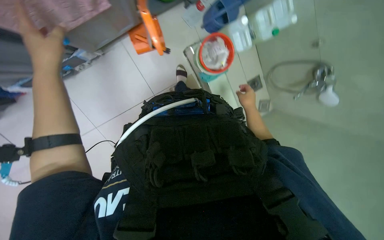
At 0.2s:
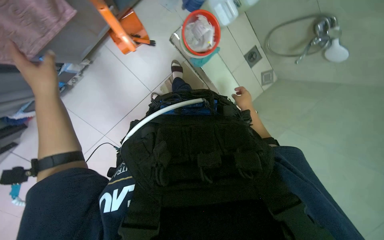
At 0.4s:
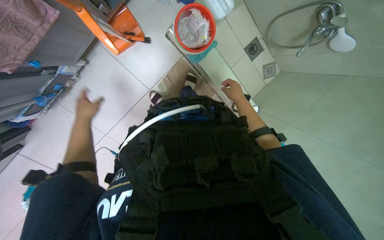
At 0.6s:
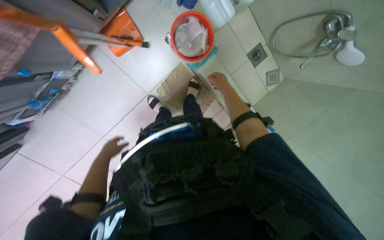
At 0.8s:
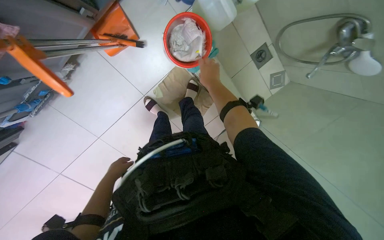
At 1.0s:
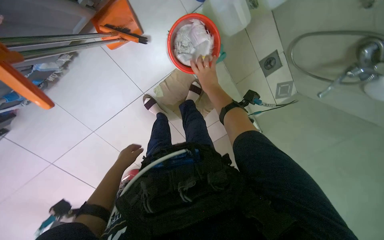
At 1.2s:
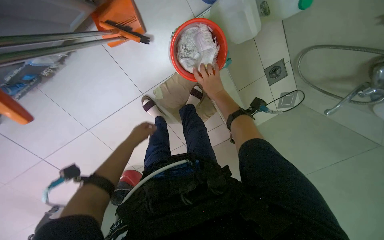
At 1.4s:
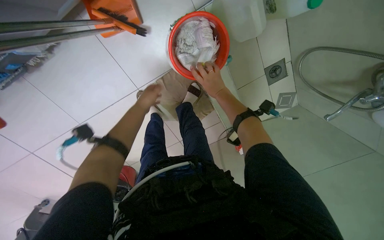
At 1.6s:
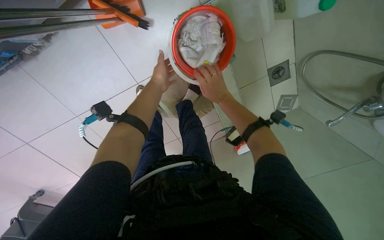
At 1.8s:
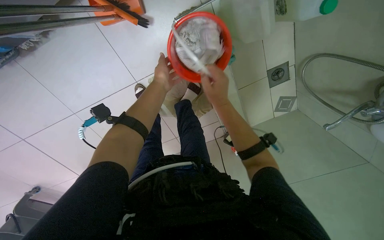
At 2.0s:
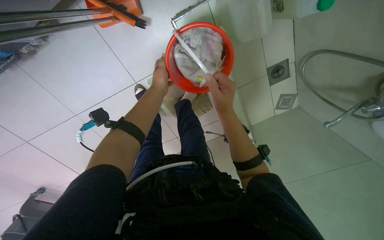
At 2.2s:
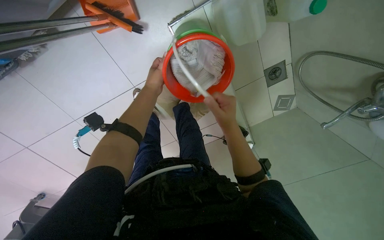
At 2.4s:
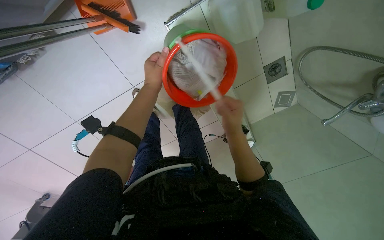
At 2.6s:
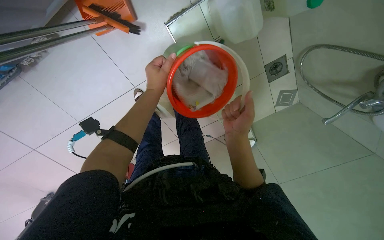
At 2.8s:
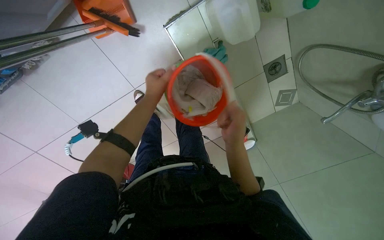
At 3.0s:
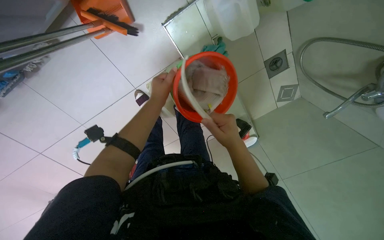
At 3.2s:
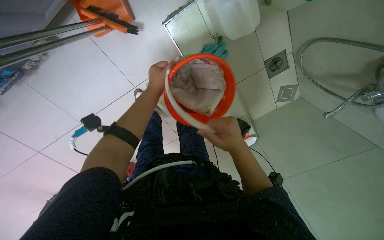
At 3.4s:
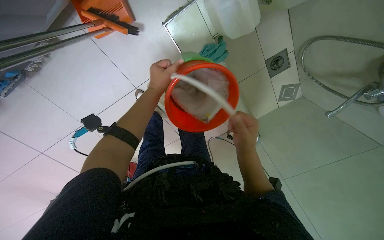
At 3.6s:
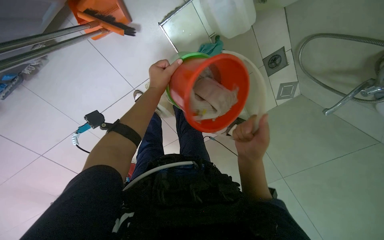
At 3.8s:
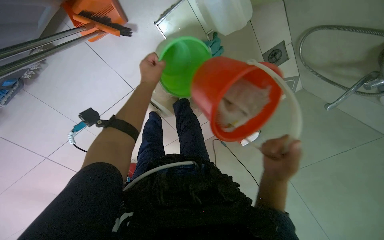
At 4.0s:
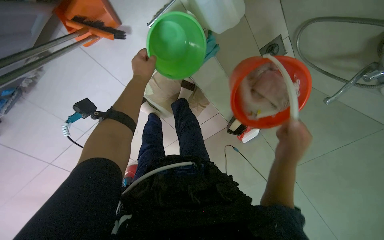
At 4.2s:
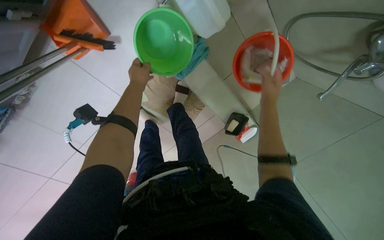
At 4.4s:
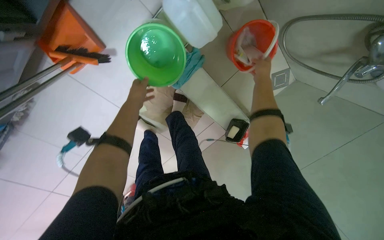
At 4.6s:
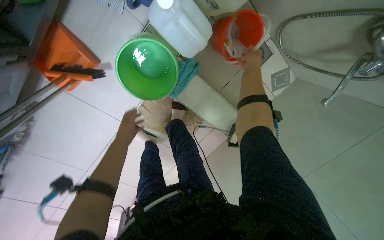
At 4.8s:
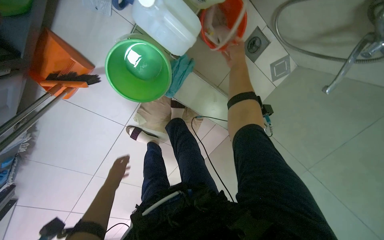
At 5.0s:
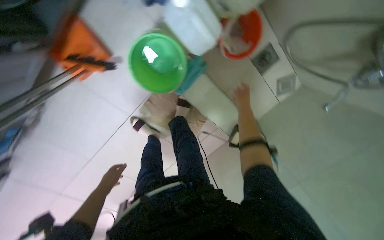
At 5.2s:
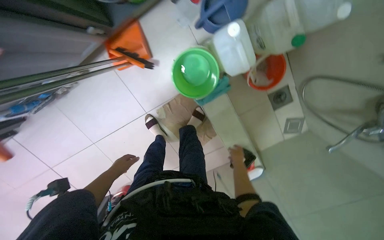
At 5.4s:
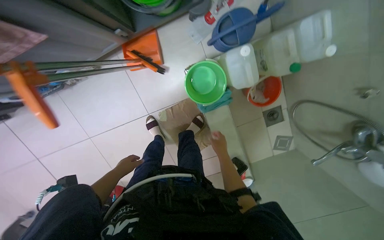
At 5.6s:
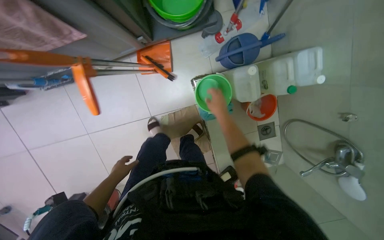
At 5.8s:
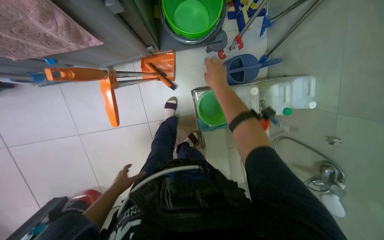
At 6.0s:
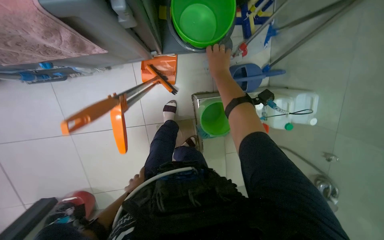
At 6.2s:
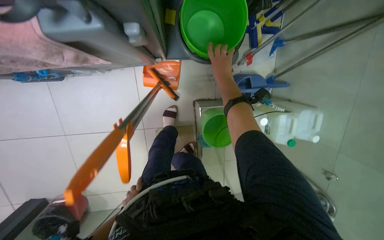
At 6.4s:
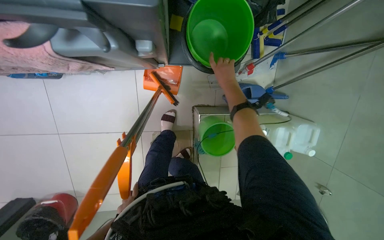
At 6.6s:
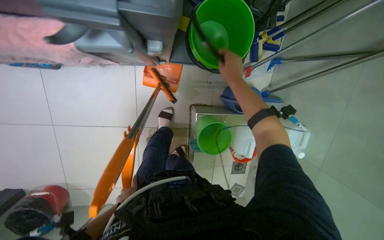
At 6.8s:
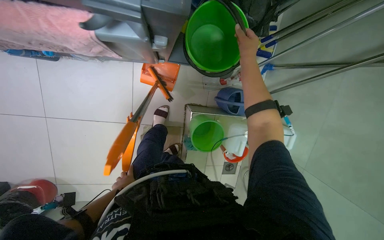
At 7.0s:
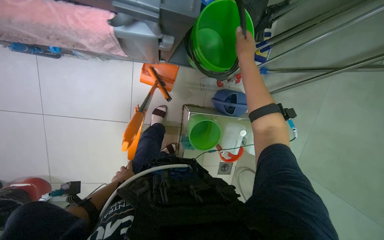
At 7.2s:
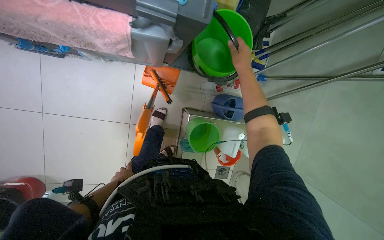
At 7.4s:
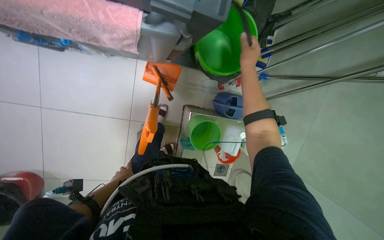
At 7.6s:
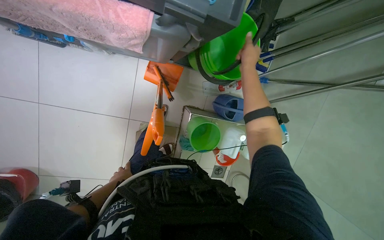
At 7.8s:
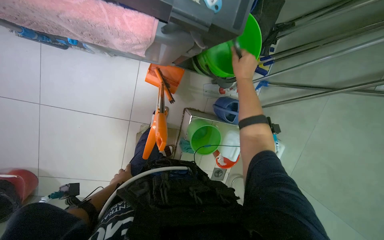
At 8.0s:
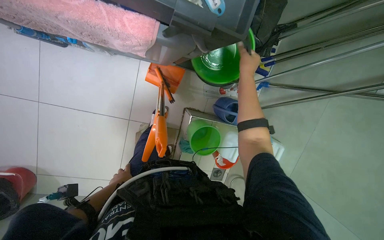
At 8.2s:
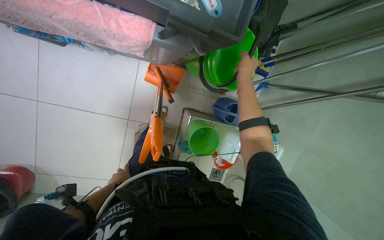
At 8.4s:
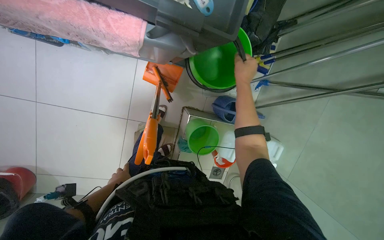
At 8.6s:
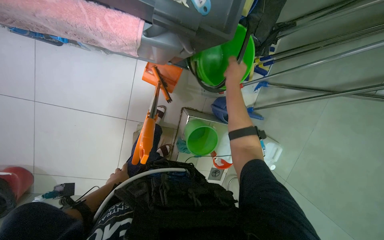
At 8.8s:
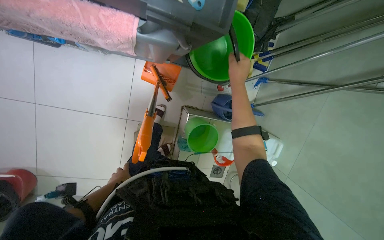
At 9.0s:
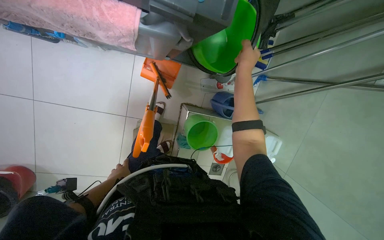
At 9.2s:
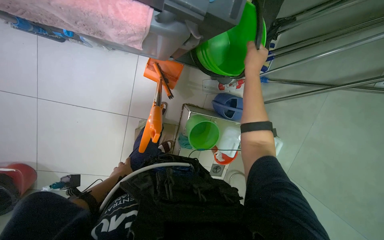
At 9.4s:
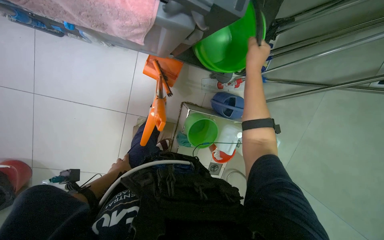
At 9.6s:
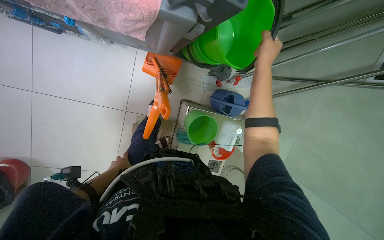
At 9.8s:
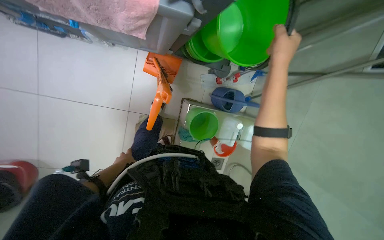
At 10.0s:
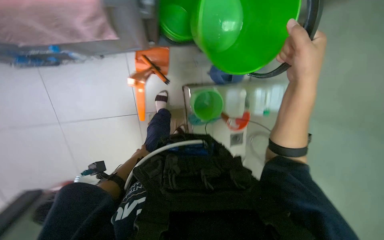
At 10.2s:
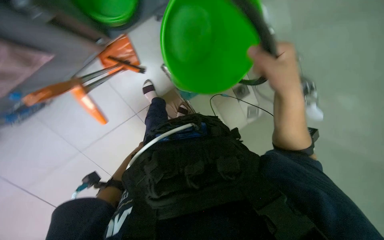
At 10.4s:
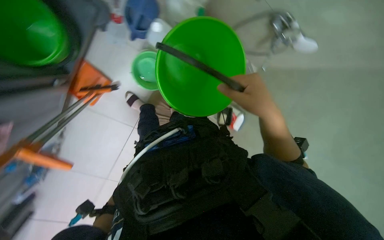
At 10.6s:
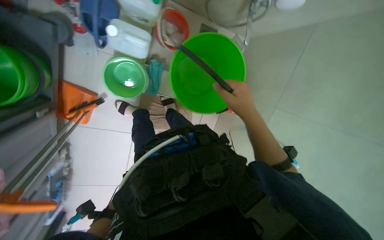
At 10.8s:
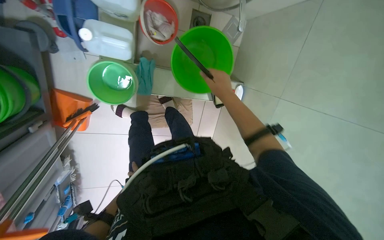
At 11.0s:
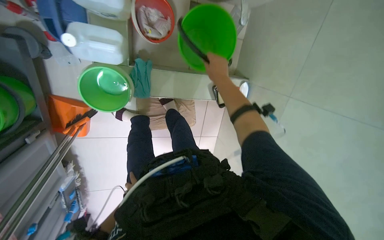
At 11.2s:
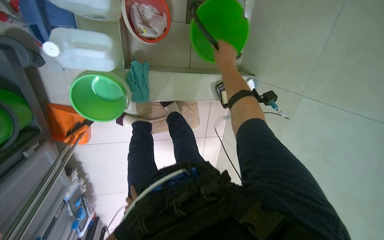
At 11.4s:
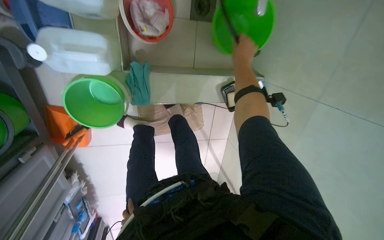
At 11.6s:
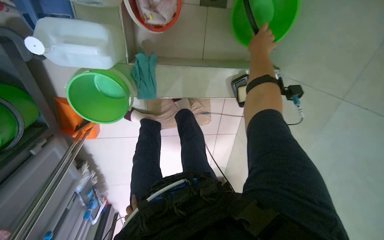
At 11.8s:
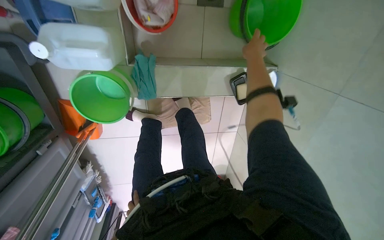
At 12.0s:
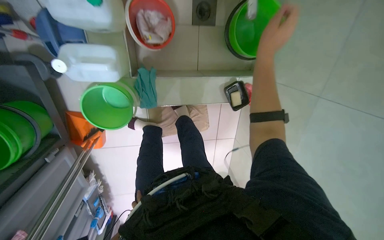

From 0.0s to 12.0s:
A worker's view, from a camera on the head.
Job: preparing cleaning supplies.
The whole recording: Preparing cleaning supplies. The worker changes mop pads, wrings cloths, and prepares a bucket with clean water.
From 0.0s to 1.6s: The head travels roughly 50 cm. The camera pitches downward, by about 15 degrees.
From 1.6s to 3.0s: The right hand heads nearer to the camera and down the picture, covering approximately 20 cm.
From 3.0s to 4.4s: The right hand travels up the picture, to the right and farther from the camera by approximately 40 cm.
From 4.4s to 6.0s: The camera travels approximately 40 cm. The view tilts roughly 20 degrees upward. The scene turns roughly 35 degrees clockwise in the picture.
From 6.0s to 7.6s: The left hand goes roughly 10 cm nearer to the camera and up the picture.
From 7.6s to 9.0s: The hands stay close to where they were, moving slightly.
From 9.0s to 10.4s: The scene turns some 35 degrees counterclockwise in the picture.
From 10.4s to 12.0s: The wearer looks some 15 degrees further downward. The scene turns approximately 25 degrees counterclockwise in the picture.

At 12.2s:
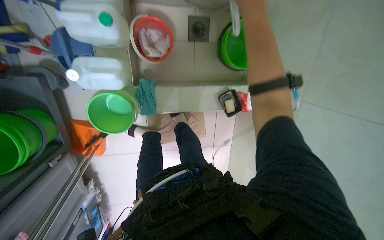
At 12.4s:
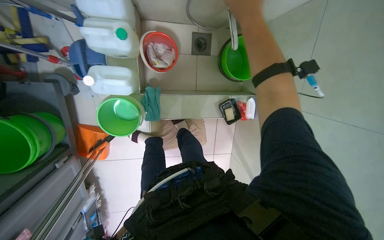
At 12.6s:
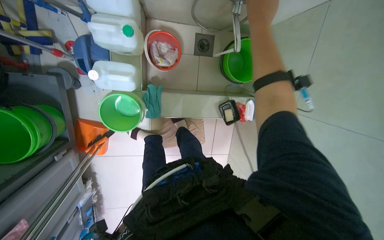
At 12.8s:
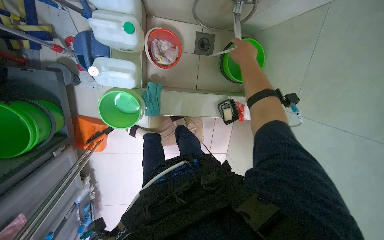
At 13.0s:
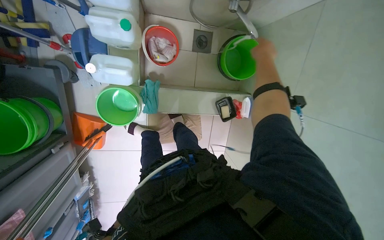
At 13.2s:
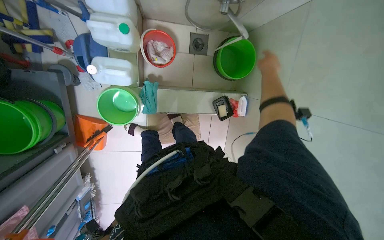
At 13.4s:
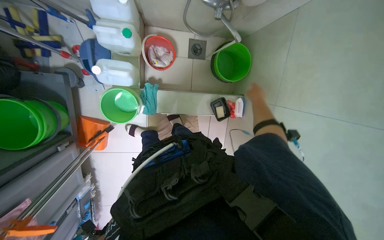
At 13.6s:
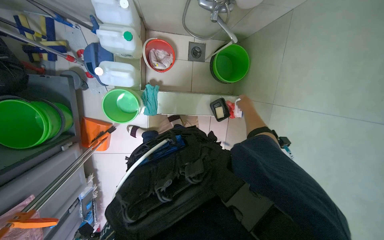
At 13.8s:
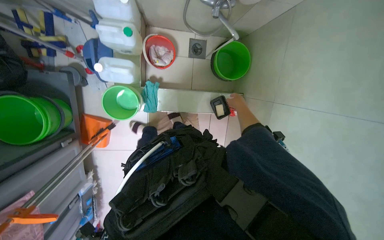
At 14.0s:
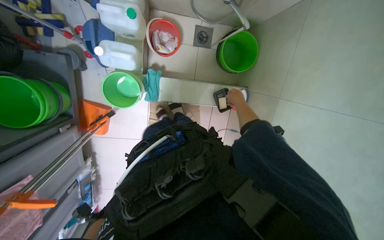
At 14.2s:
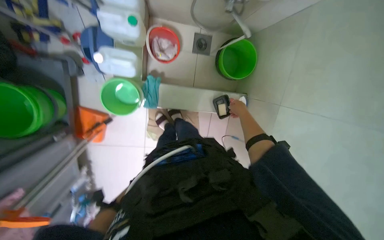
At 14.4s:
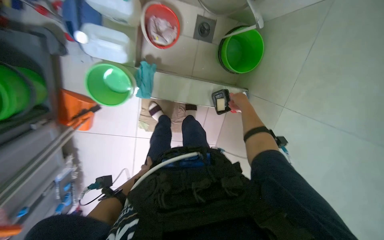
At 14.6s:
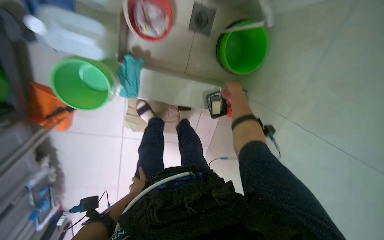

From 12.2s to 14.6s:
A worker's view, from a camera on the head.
Job: preparing cleaning supplies.
The whole recording: Preparing cleaning supplies. The worker changes mop pads, wrings cloths, and prepares a bucket with clean water.
From 12.2s to 13.4s: The right hand is displaced down the picture, to the right and farther from the camera by approximately 30 cm.

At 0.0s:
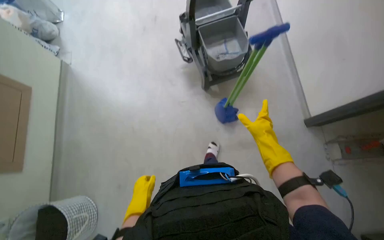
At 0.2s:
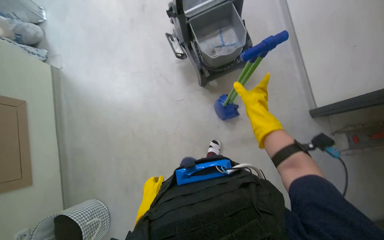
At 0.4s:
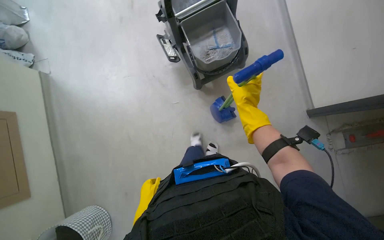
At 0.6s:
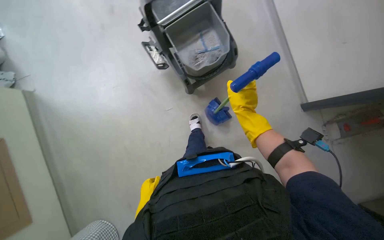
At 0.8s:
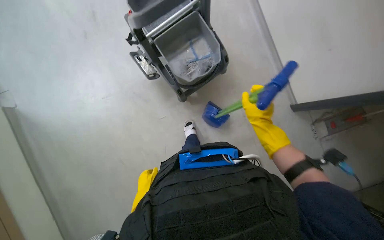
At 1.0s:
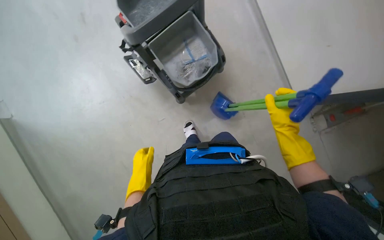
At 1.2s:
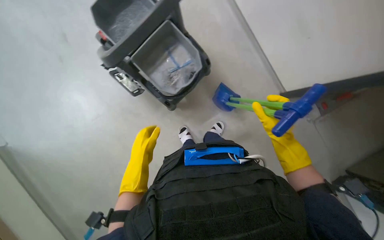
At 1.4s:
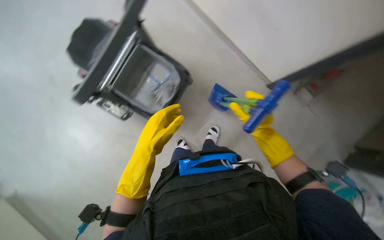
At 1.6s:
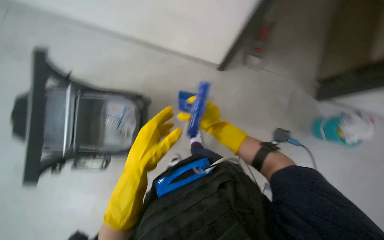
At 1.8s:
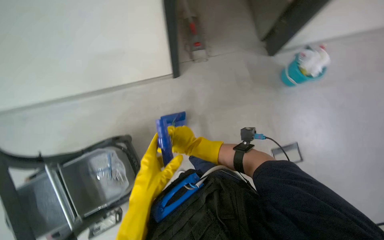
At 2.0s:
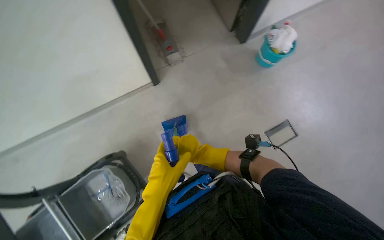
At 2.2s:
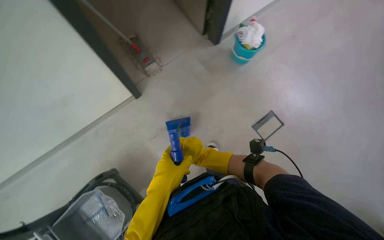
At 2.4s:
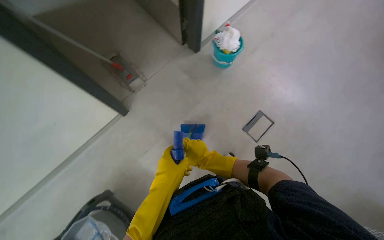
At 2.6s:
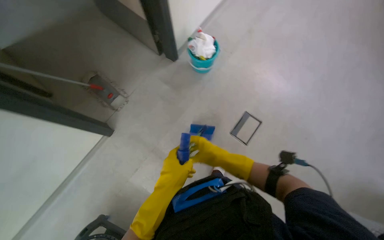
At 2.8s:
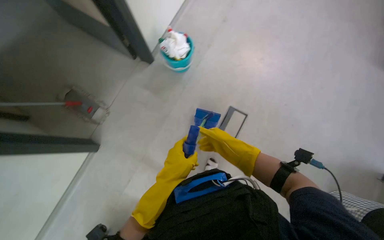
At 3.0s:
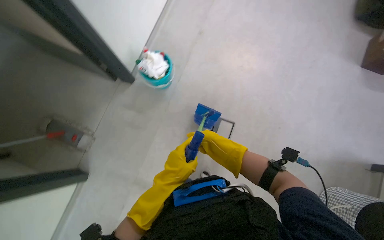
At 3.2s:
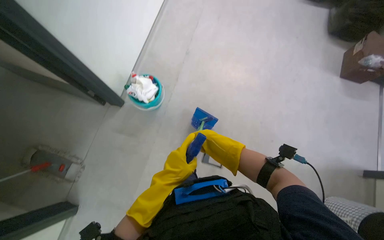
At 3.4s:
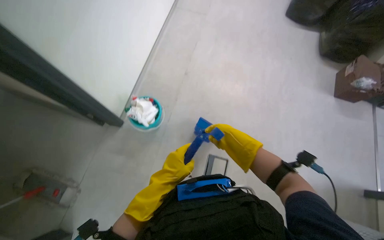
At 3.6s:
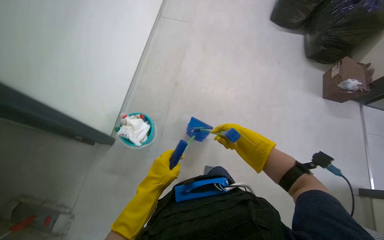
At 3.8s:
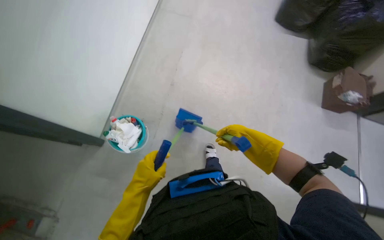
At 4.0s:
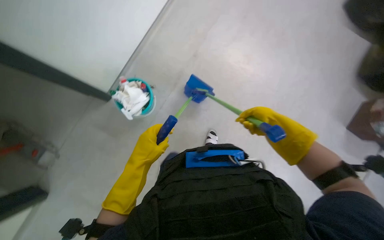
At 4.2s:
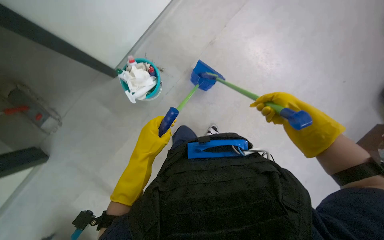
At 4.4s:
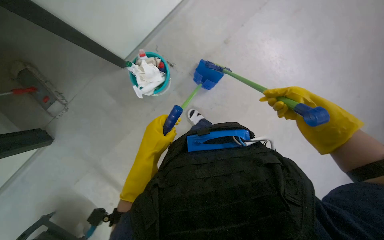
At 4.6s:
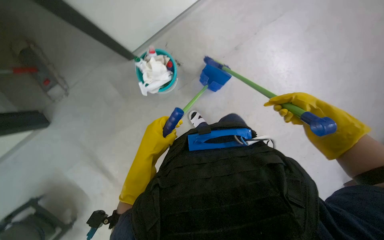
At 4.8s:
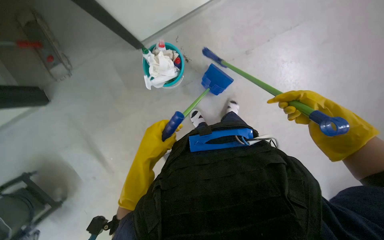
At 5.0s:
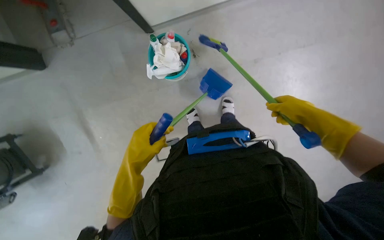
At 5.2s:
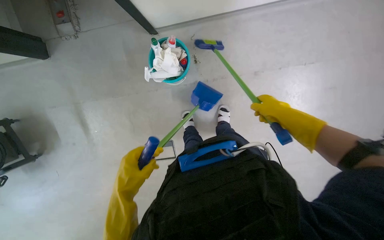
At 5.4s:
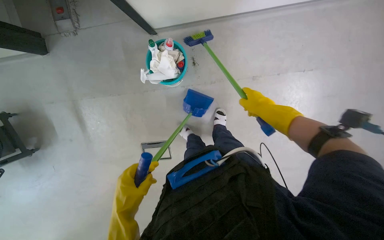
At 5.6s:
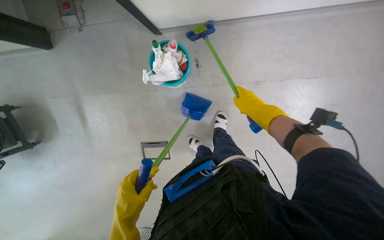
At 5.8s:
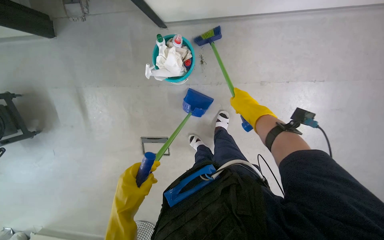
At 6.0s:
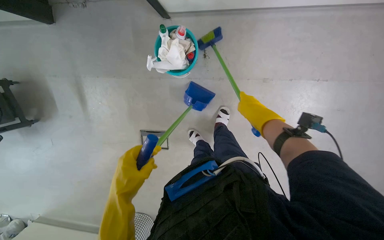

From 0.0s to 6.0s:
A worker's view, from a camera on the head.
Job: sweeping floor.
The whole recording: Sweeping floor with broom and dustpan. The worker sweeps debris from the floor using a small broom and dustpan.
From 0.0s to 1.6s: The camera is carried roughly 60 cm. The camera pitches downward, by about 10 degrees. Everything in view rotates about 50 degrees counterclockwise.
From 4.4s to 6.0s: The scene rotates clockwise by about 40 degrees.
